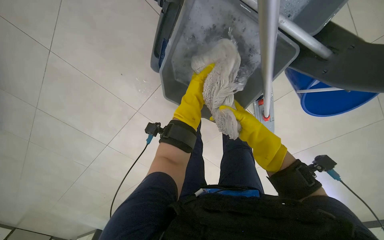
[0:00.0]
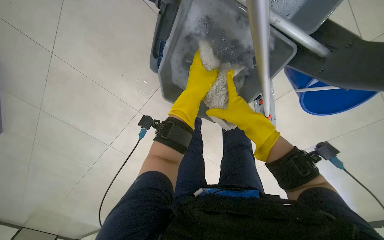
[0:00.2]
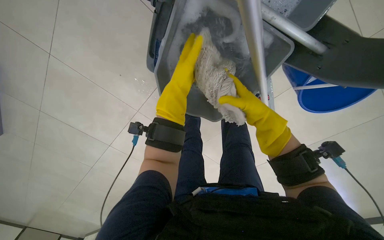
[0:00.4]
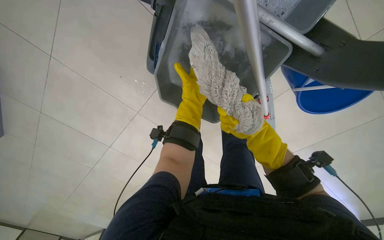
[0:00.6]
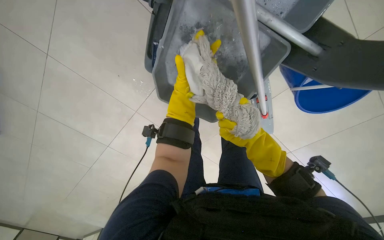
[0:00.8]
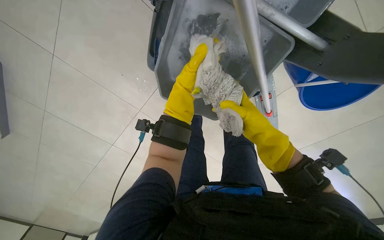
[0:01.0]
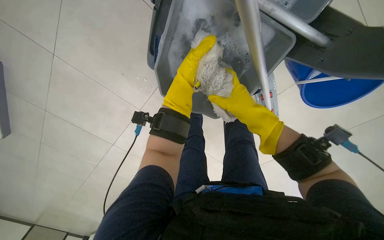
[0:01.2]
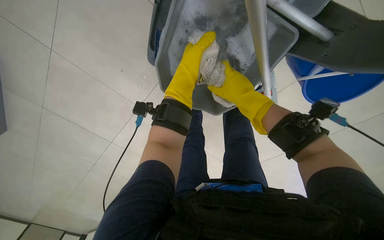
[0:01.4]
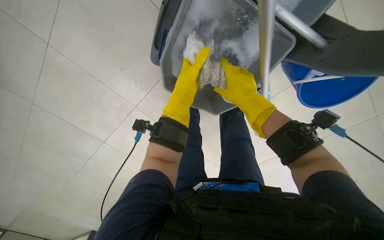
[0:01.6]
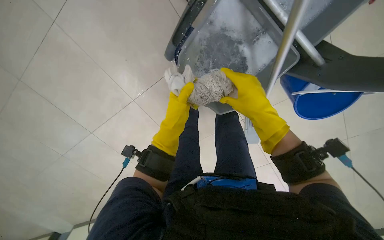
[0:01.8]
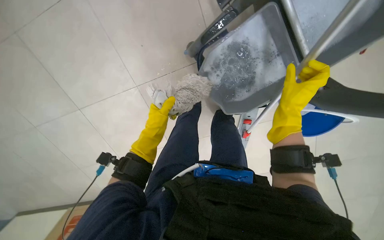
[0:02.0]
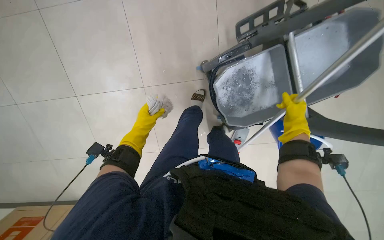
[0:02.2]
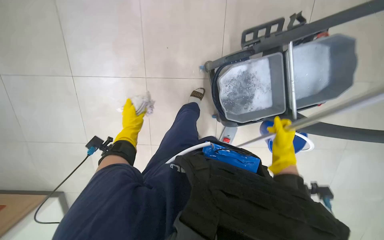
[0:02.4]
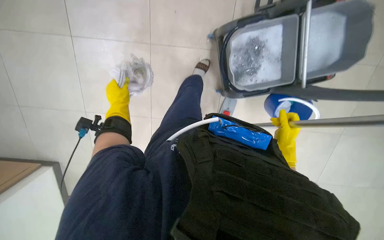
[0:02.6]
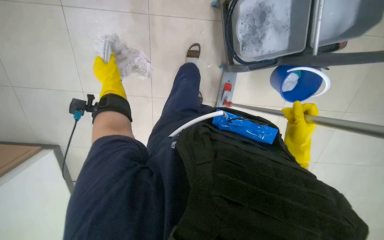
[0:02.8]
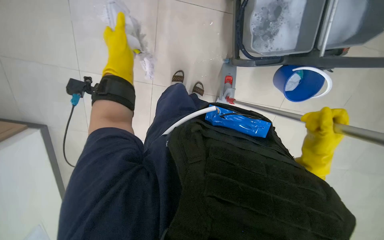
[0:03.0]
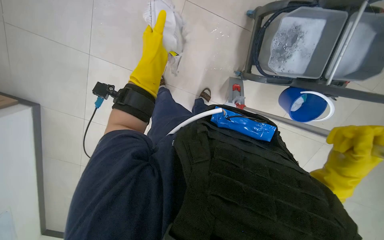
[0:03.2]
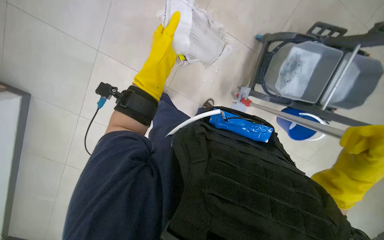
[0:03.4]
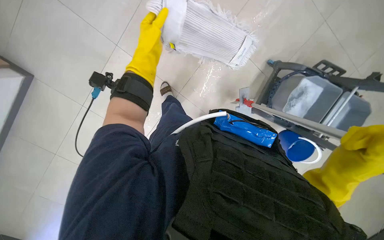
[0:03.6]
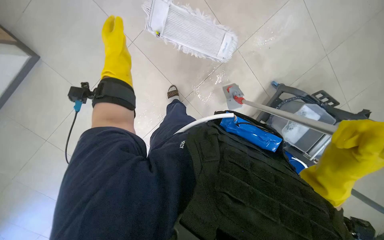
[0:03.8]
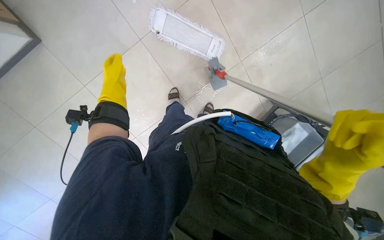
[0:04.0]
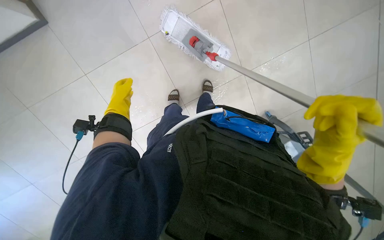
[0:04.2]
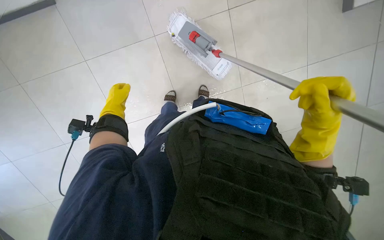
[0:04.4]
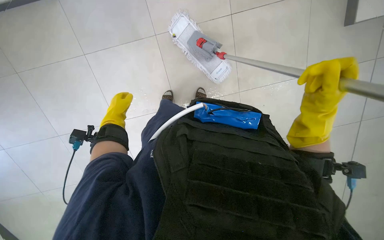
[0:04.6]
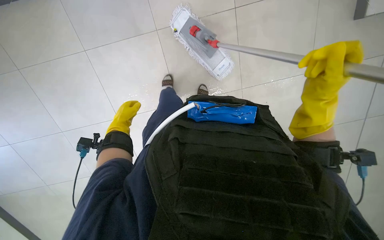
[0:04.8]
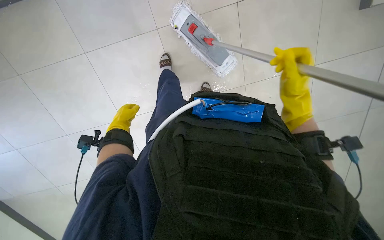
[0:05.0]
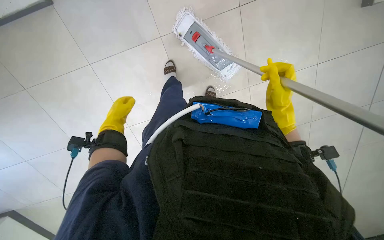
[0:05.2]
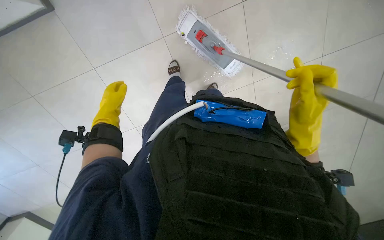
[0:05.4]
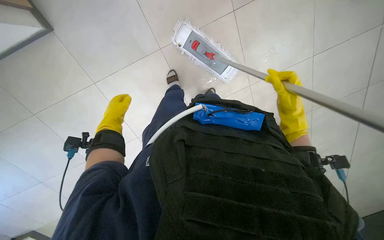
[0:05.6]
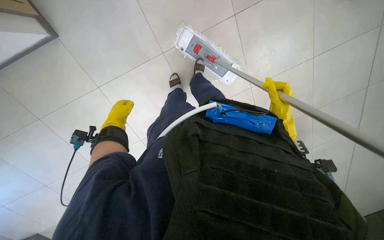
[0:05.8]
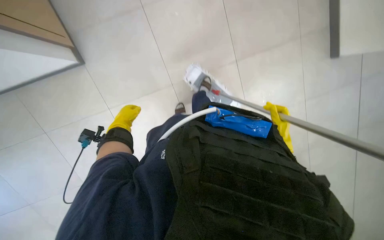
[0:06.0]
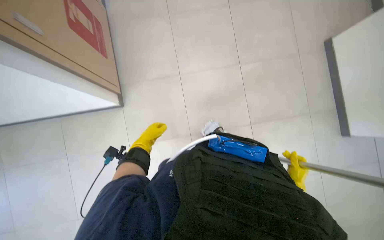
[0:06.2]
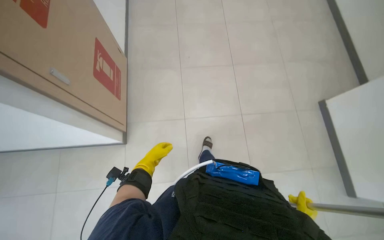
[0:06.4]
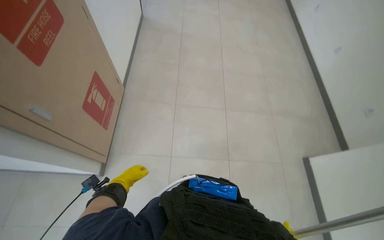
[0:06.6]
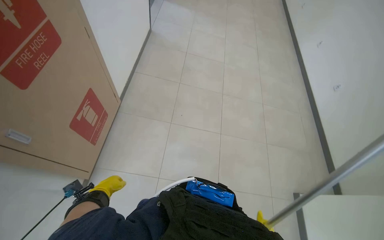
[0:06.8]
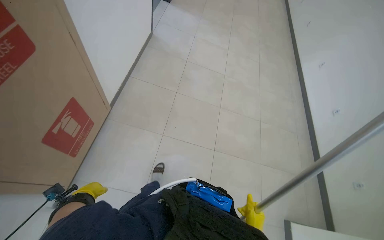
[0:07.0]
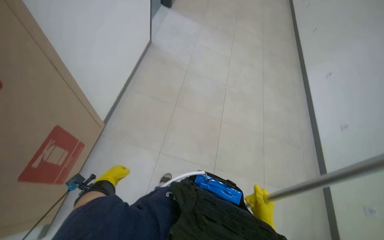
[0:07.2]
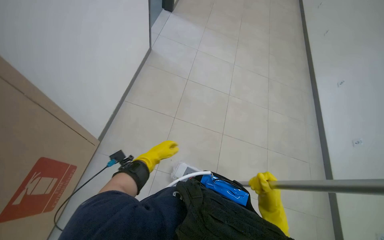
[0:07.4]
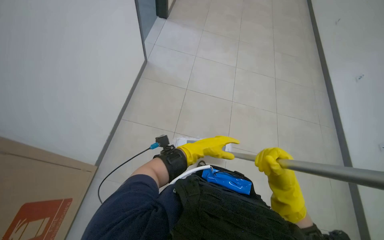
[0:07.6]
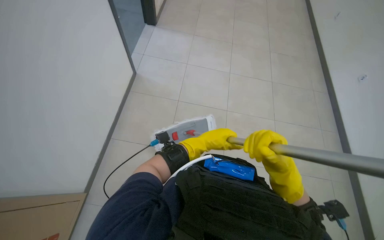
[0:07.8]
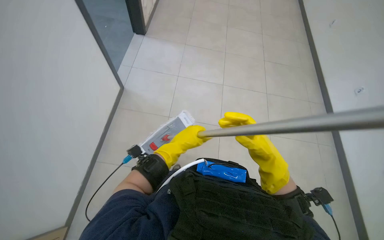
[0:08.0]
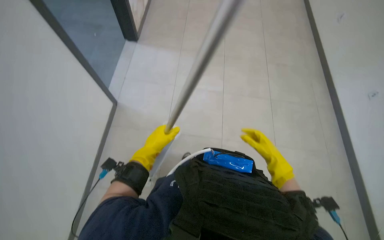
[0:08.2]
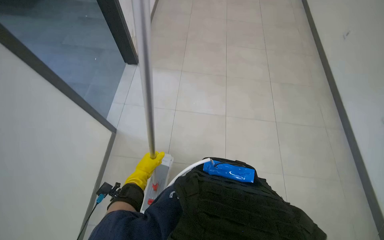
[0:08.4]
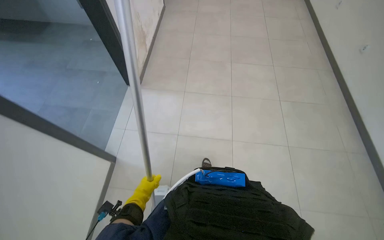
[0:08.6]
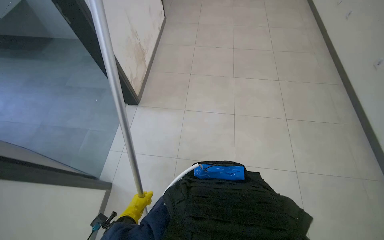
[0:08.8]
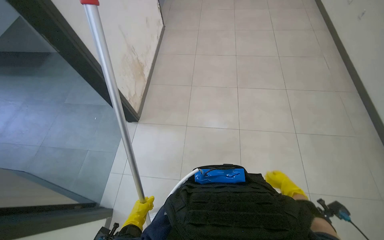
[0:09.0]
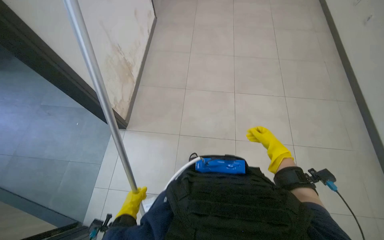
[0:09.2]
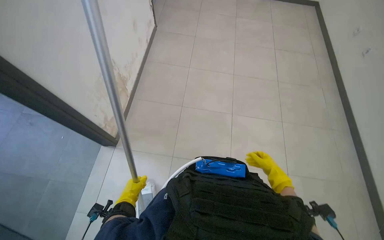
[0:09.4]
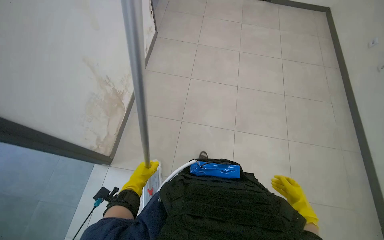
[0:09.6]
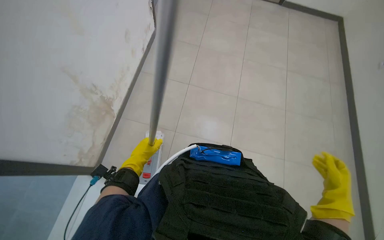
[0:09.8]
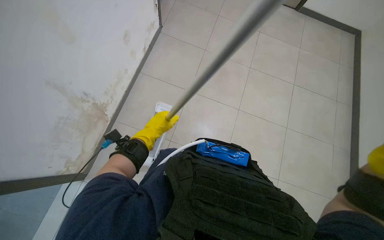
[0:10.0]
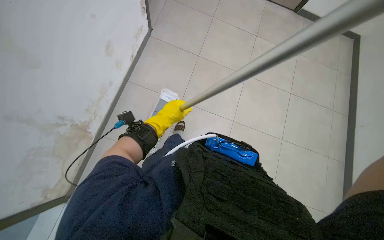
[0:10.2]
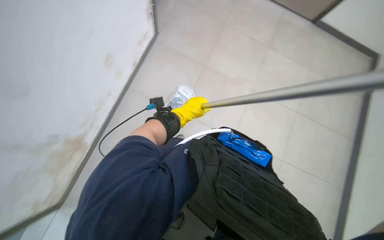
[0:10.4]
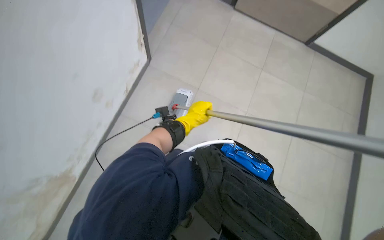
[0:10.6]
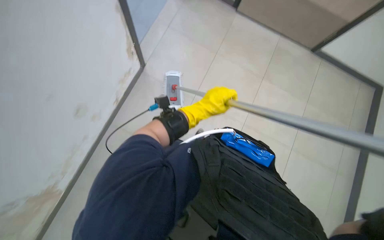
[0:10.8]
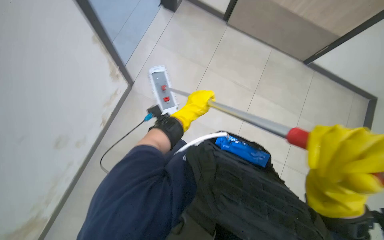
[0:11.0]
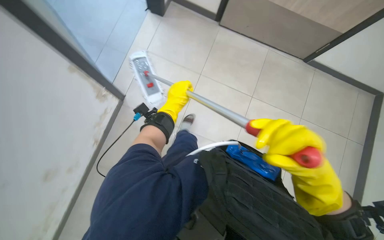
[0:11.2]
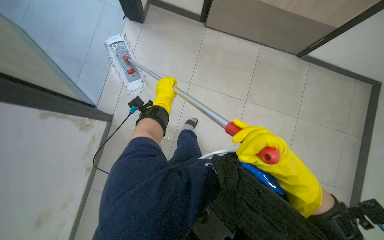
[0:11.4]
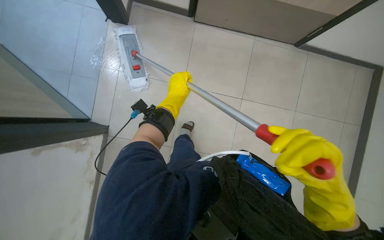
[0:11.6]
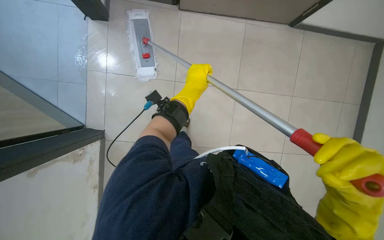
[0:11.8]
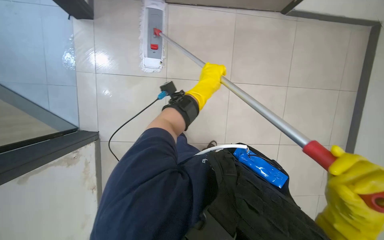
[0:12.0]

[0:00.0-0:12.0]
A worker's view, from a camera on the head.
Job: mopping floor.
The whole recording: Mopping tiled floor. The worker prepares the mop, then mops the tiled floor, periodically cleaning and reattaching the mop head.
0.0 to 1.6 s: The right hand is displaced up the picture and nearer to the camera by roughly 10 cm, while the left hand goes nearer and farther, approximately 15 cm each way, reversing 2 times.
1.6 to 3.0 s: The left hand is displaced to the left by roughly 30 cm. Meanwhile the right hand heads down the picture and to the right, covering some 20 cm.
3.0 to 4.4 s: The head travels about 40 cm. The scene rotates clockwise by roughly 45 degrees.
4.4 to 6.0 s: The wearer looks approximately 20 degrees further upward. The left hand swings nearer and farther, about 10 cm each way, with 2 reversals, while the right hand goes nearer and farther, roughly 25 cm each way, reversing 2 times.
6.0 to 7.6 s: The camera travels some 70 cm. The wearer looks approximately 25 degrees further upward.
7.6 to 9.0 s: The left hand heads to the left, covering about 20 cm. Meanwhile the right hand moves farther from the camera and to the right, approximately 30 cm.
10.4 to 12.0 s: The left hand moves left and right over approximately 15 cm, changing direction 2 times.

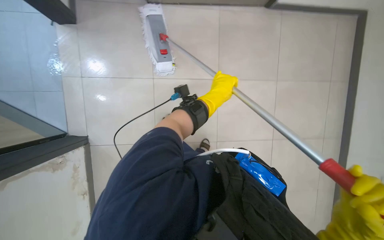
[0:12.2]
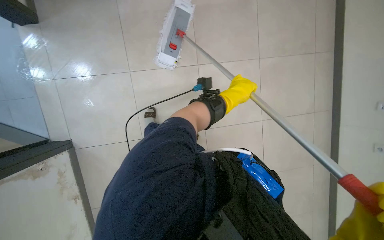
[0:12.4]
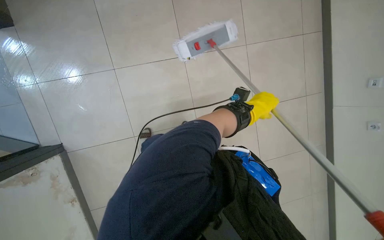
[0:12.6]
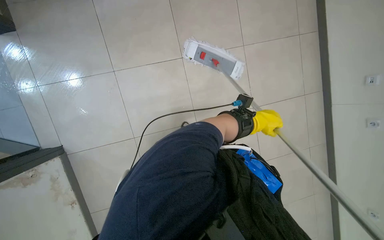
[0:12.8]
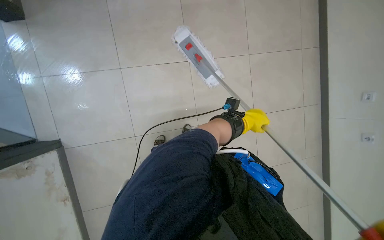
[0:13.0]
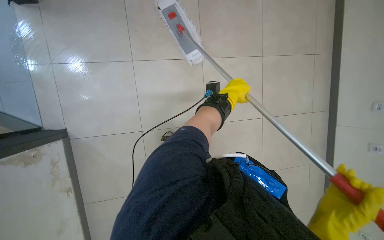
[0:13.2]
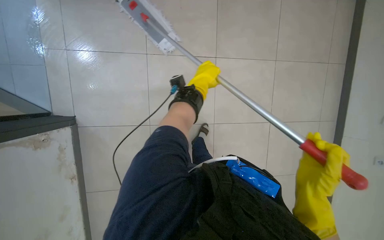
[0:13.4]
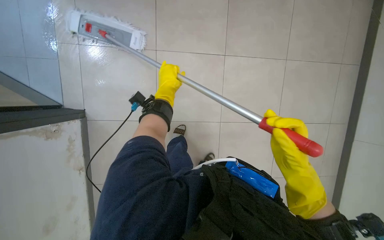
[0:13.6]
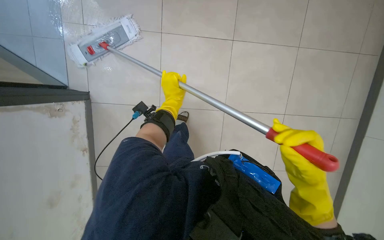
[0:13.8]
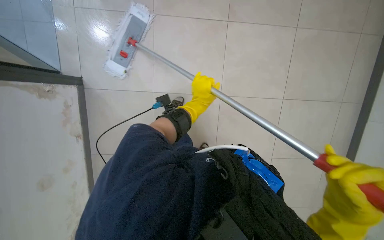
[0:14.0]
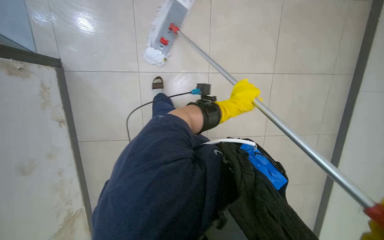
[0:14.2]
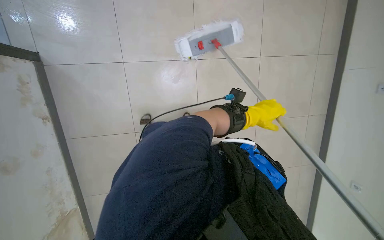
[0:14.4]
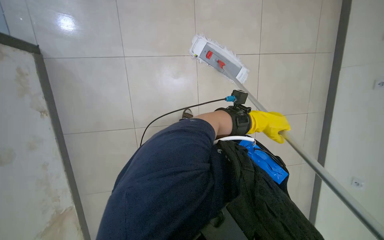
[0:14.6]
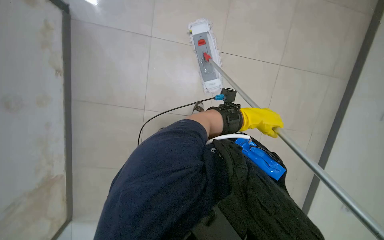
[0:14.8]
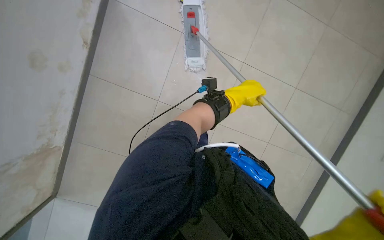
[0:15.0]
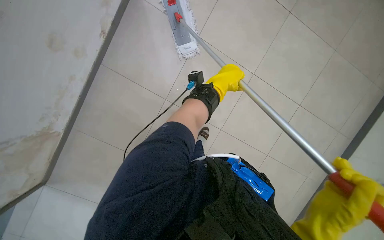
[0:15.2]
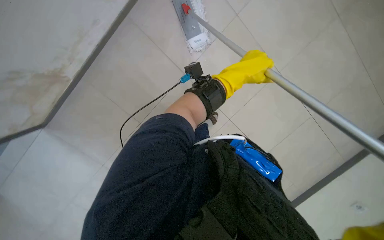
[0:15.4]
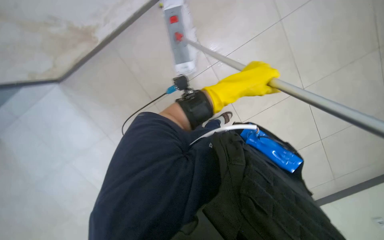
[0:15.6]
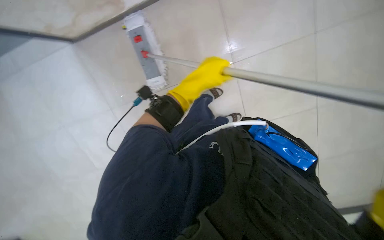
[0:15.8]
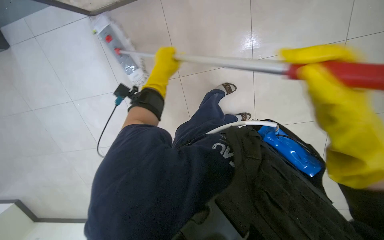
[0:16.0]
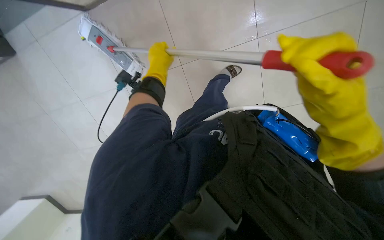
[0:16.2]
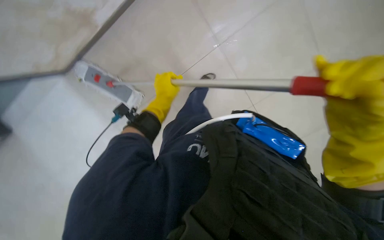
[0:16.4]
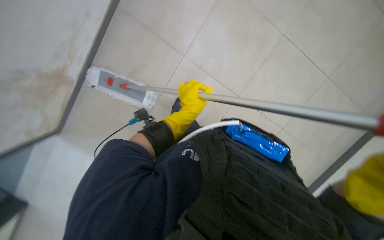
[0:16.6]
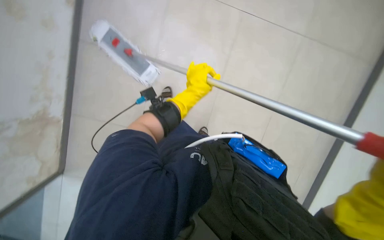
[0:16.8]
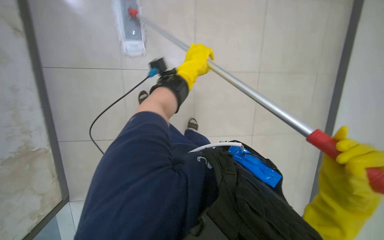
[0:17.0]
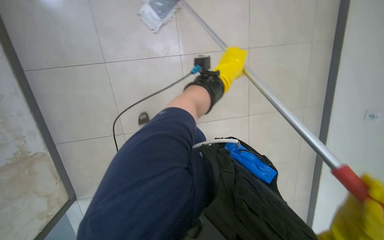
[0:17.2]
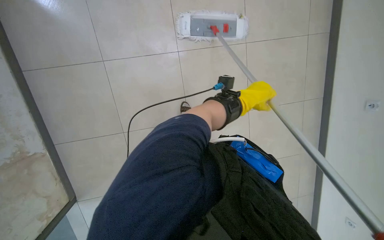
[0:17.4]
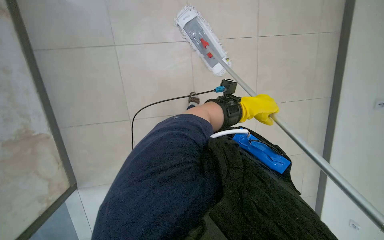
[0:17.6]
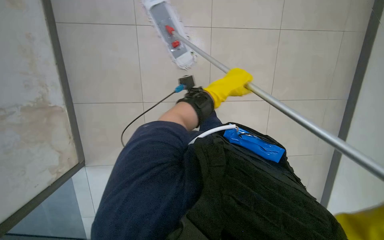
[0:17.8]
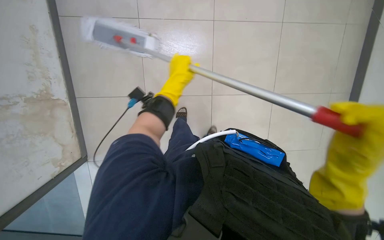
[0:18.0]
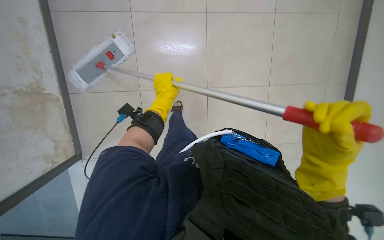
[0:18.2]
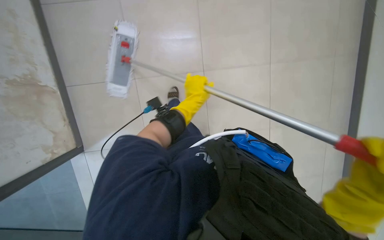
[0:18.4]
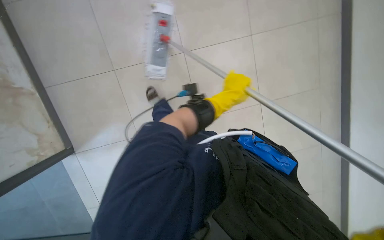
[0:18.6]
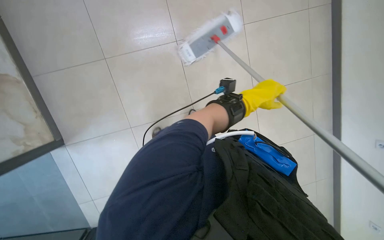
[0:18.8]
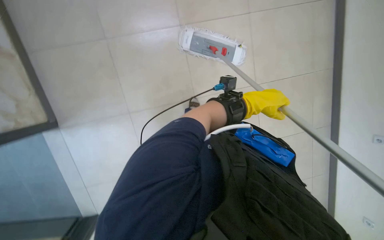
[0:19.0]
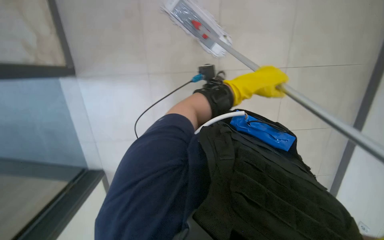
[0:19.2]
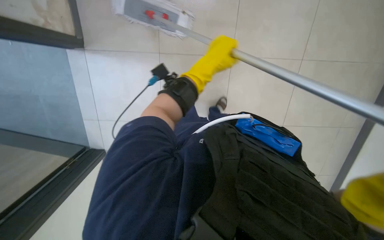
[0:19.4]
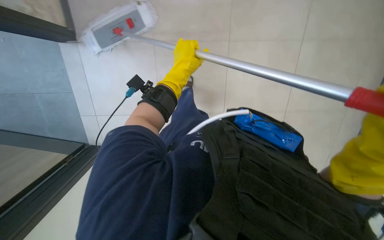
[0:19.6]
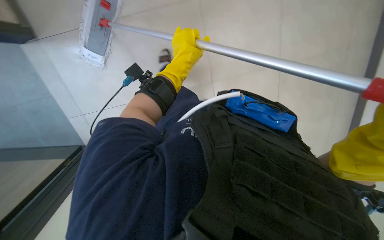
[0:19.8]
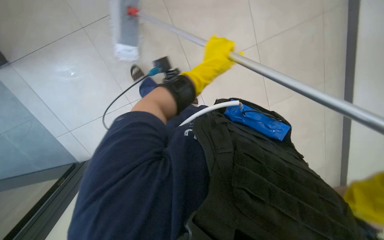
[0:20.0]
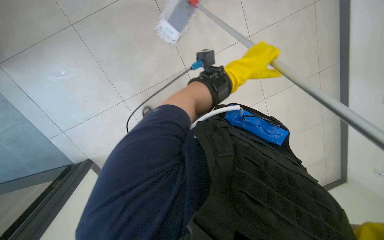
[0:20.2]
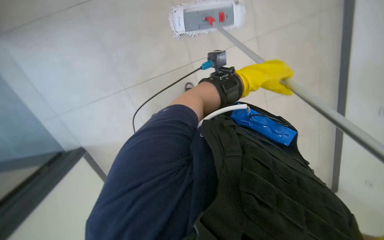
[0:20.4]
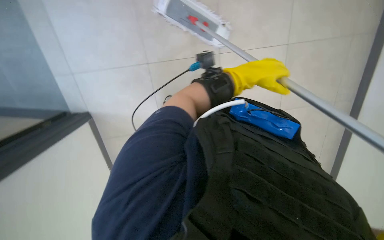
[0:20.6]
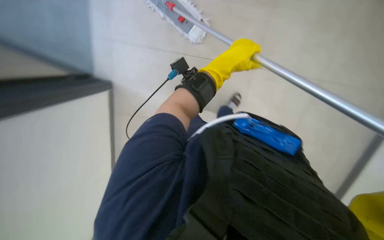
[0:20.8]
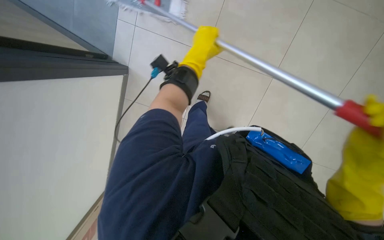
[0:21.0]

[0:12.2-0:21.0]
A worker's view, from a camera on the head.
Job: mopping floor.
The whole recording: Mopping tiled floor. The worker prepares the mop, then mops the tiled floor, periodically cleaning and reattaching the mop head.
12.2 to 13.6 s: The left hand shifts roughly 25 cm to the left.
15.2 to 16.6 s: The left hand is displaced down the picture by roughly 15 cm.
16.6 to 18.0 s: The left hand travels up the picture by about 10 cm, and travels to the right and back again, roughly 20 cm each way.
18.0 to 19.6 s: The camera sweeps to the right, by approximately 20 degrees. The scene rotates clockwise by some 30 degrees.
19.6 to 21.0 s: The left hand goes to the right and returns, roughly 20 cm each way.
